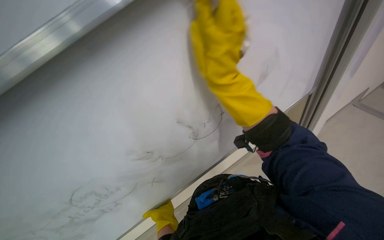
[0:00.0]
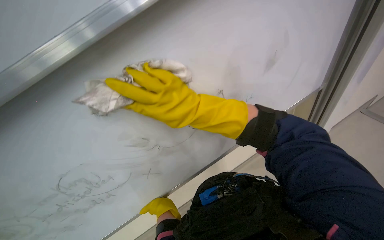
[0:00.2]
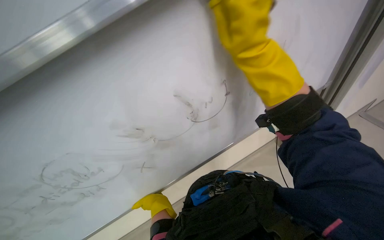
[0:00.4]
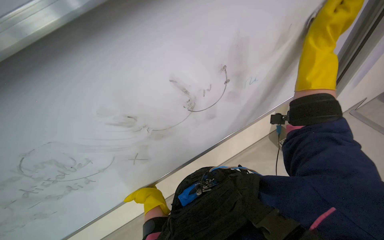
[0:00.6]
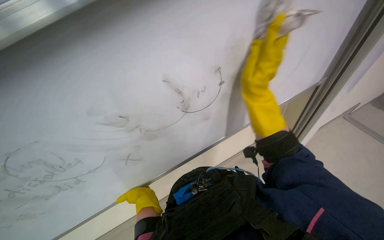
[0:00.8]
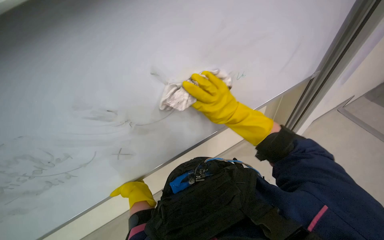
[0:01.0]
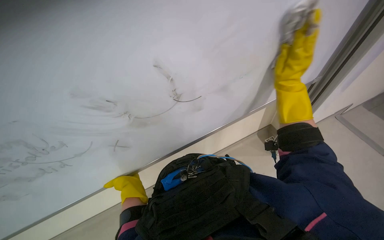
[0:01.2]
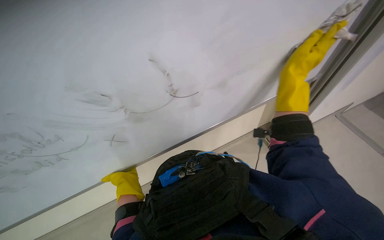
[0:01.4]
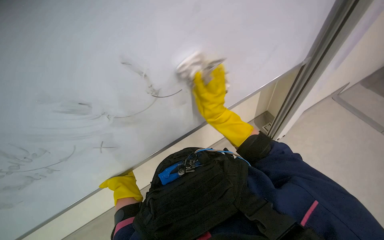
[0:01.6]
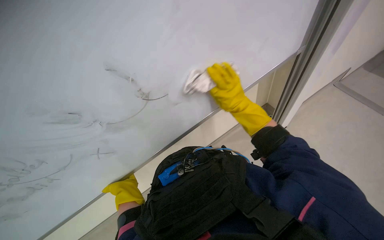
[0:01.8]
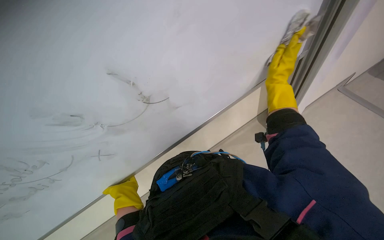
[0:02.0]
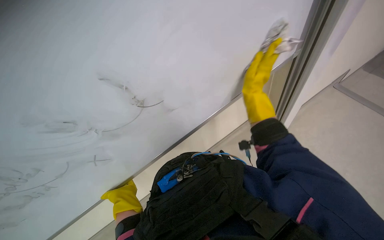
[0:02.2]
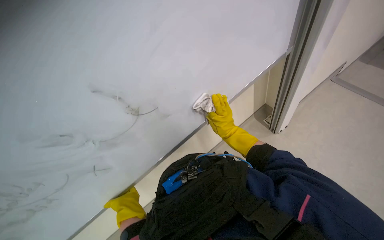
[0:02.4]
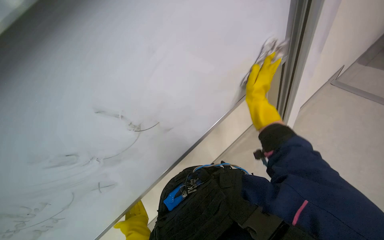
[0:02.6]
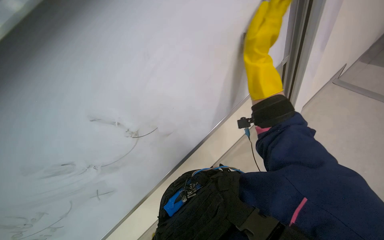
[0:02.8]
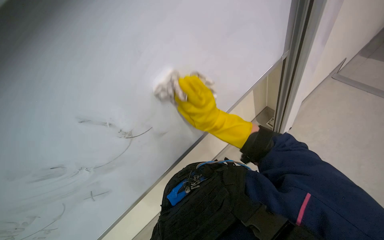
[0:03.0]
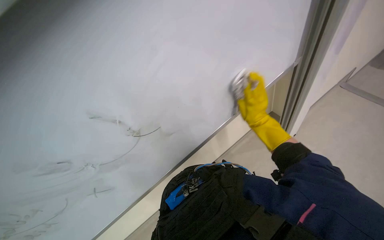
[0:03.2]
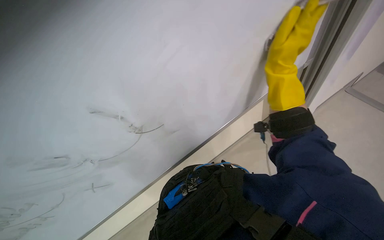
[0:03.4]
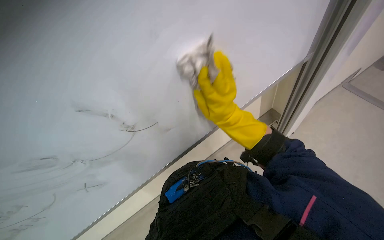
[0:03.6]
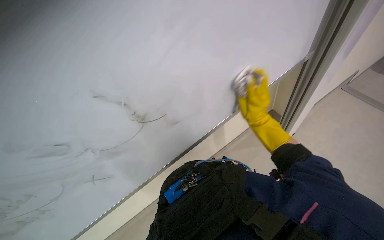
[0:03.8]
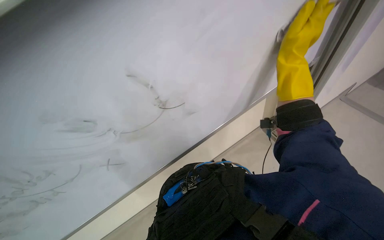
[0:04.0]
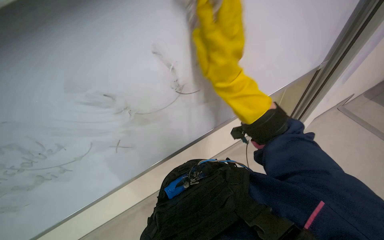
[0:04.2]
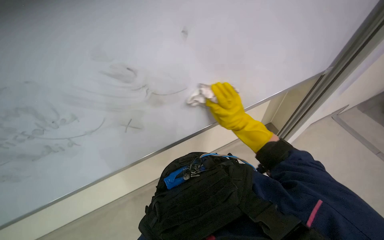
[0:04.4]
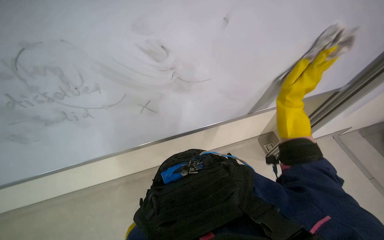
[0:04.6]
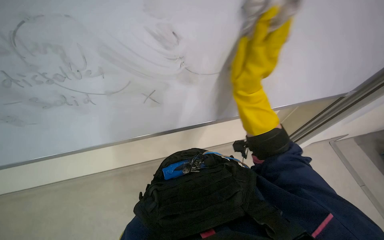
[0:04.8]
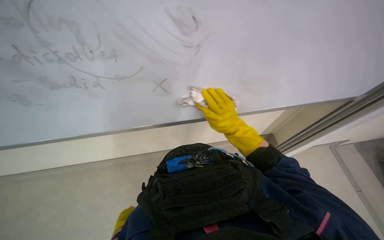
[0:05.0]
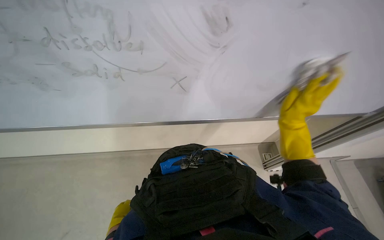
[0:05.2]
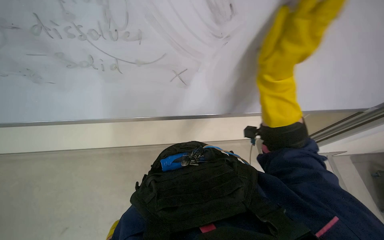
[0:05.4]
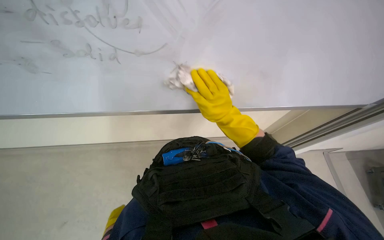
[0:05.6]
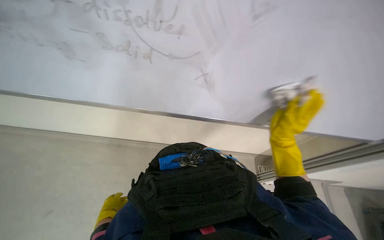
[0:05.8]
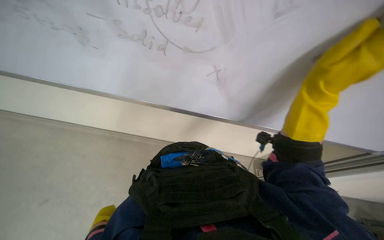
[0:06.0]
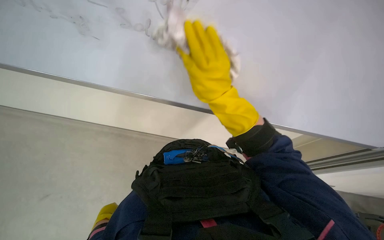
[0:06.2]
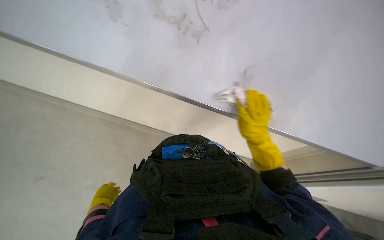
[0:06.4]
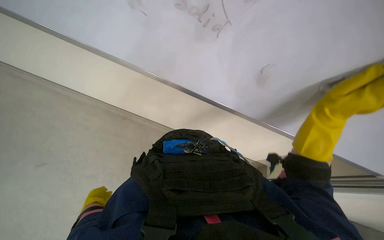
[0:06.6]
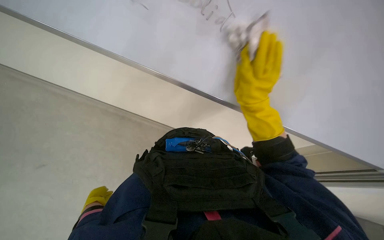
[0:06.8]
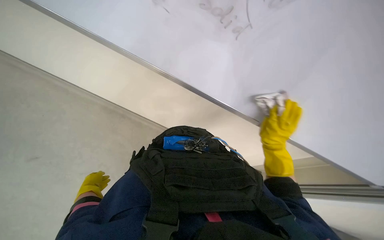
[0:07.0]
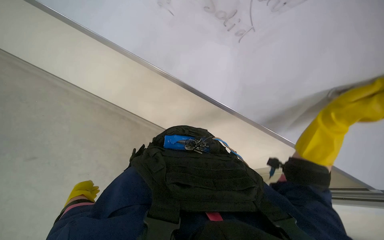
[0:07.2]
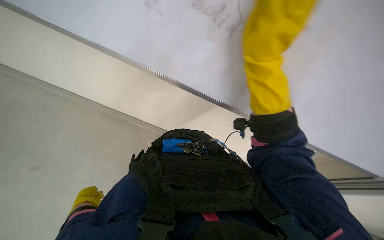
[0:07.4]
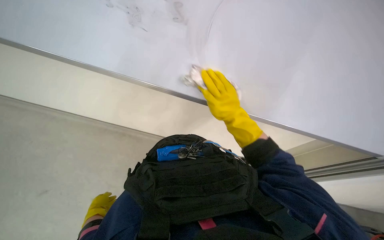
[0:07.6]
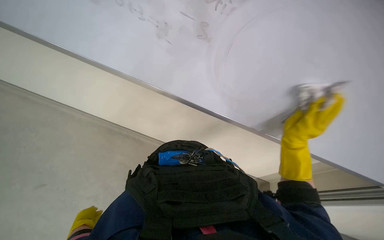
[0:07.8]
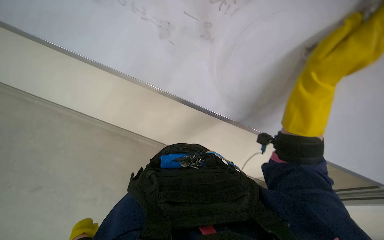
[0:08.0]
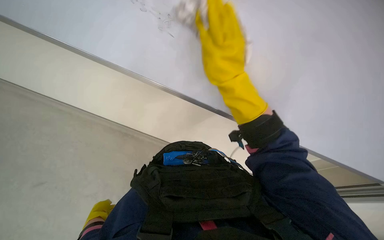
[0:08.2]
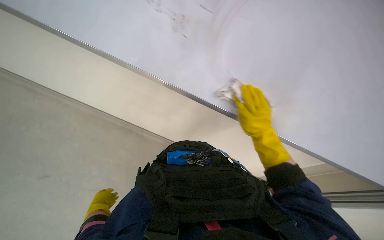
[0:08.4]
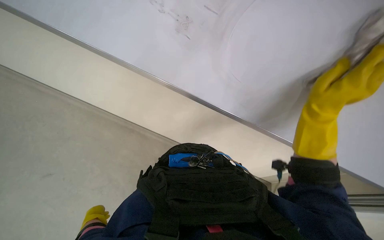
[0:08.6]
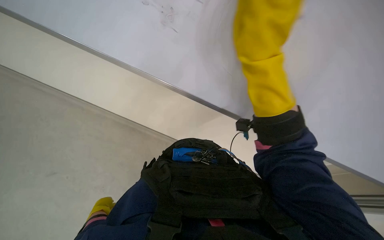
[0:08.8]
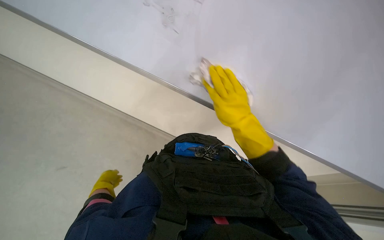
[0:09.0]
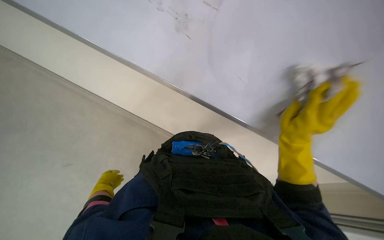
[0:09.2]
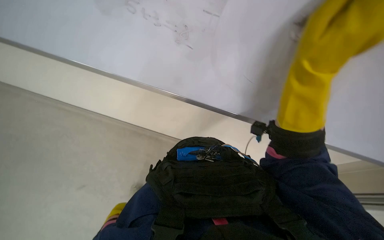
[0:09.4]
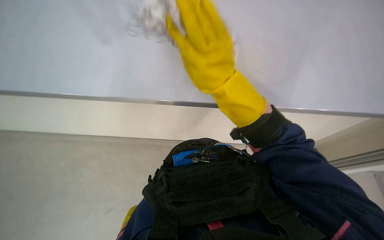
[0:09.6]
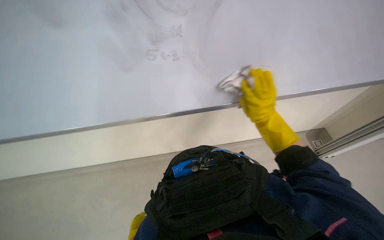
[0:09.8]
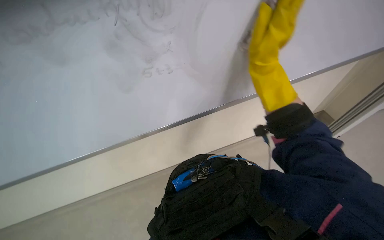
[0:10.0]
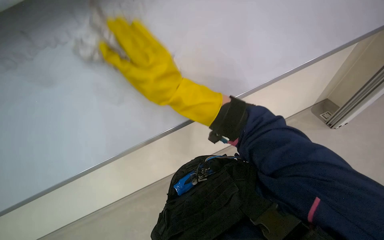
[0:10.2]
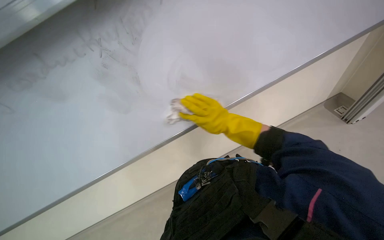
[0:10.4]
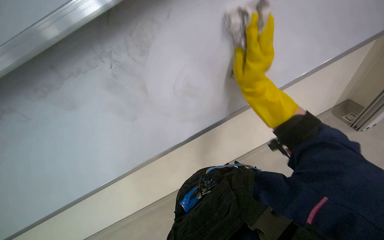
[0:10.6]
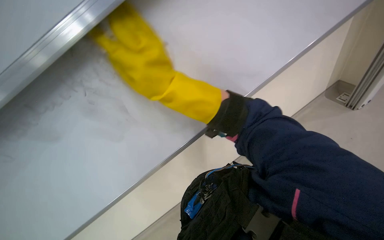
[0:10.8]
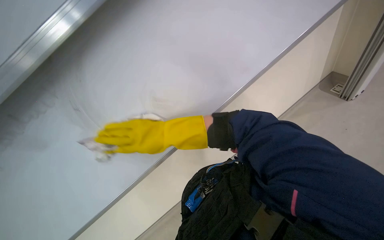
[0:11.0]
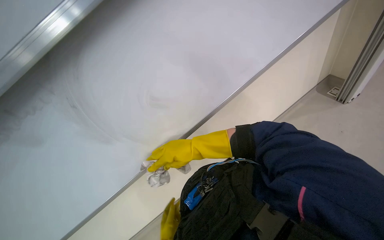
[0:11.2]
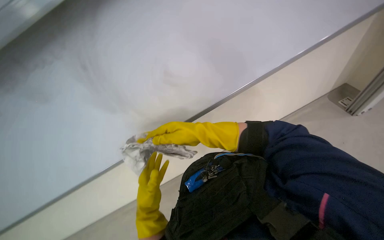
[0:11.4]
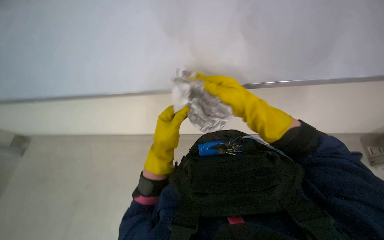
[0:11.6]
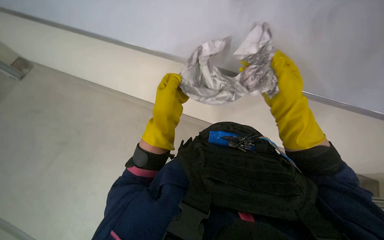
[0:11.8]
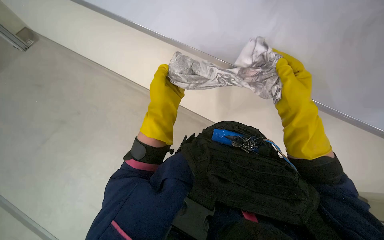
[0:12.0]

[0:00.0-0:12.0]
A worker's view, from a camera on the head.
Job: wiping surfaces.
The whole recording: Wiping a large whiteboard. The worker wipes a large whiteboard with a cloth.
0:01.6 to 0:03.0: The right hand goes approximately 10 cm to the left.
0:03.0 to 0:04.4: The right hand goes left and right, about 20 cm each way, reversing 3 times.
0:04.4 to 0:06.0: Everything in view rotates roughly 35 degrees clockwise. The right hand moves nearer and farther over approximately 20 cm, changing direction 2 times.
0:07.6 to 0:09.0: The right hand moves left and right over about 20 cm, changing direction 3 times.
0:09.0 to 0:10.4: The scene turns some 40 degrees counterclockwise in the picture. The right hand swings up and down the picture, about 25 cm each way, with 2 reversals.
0:10.4 to 0:12.0: The view tilts roughly 20 degrees downward. The scene turns about 50 degrees clockwise in the picture.

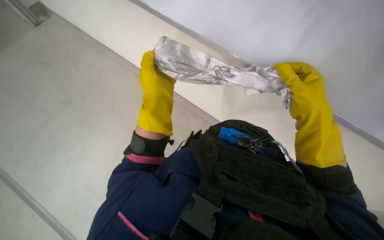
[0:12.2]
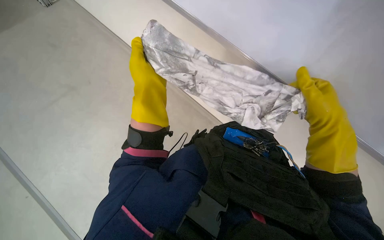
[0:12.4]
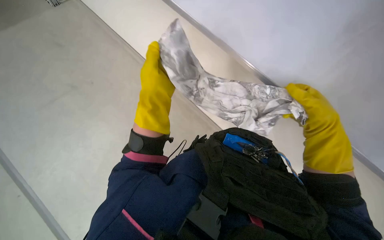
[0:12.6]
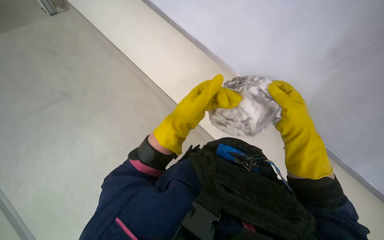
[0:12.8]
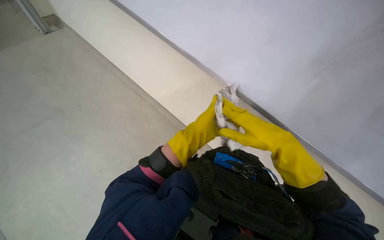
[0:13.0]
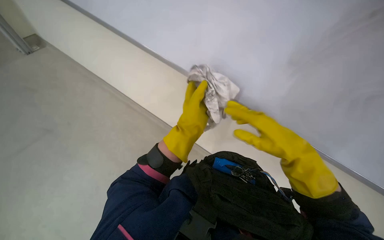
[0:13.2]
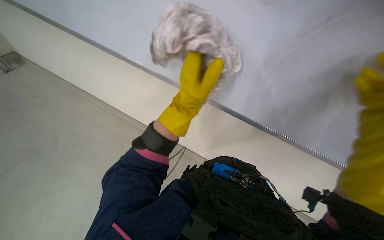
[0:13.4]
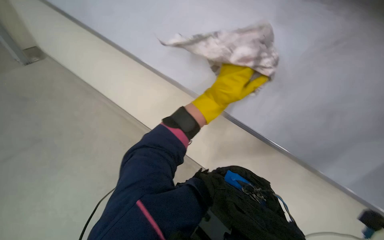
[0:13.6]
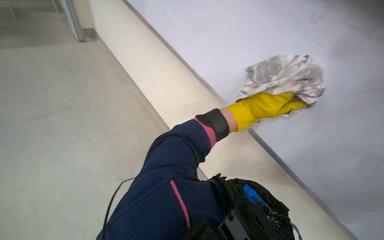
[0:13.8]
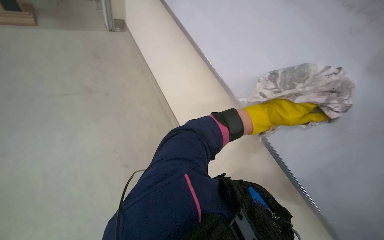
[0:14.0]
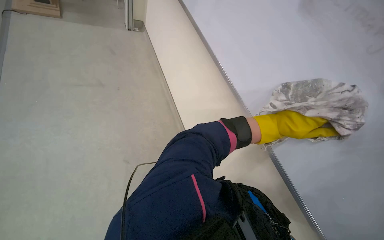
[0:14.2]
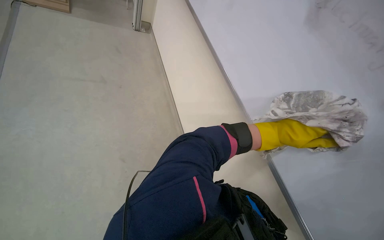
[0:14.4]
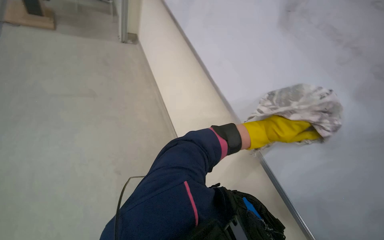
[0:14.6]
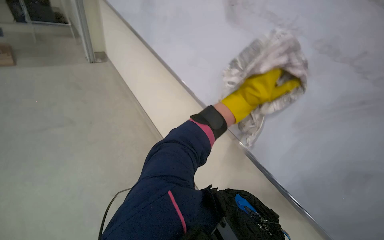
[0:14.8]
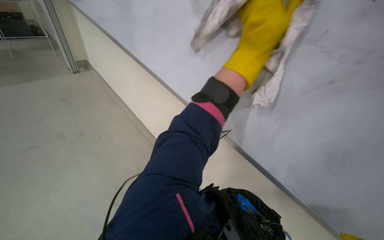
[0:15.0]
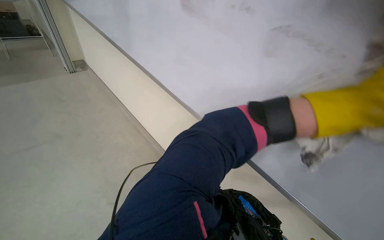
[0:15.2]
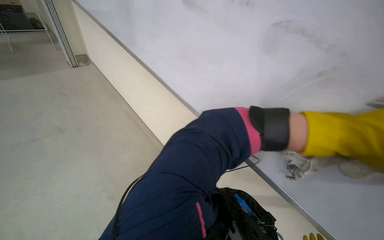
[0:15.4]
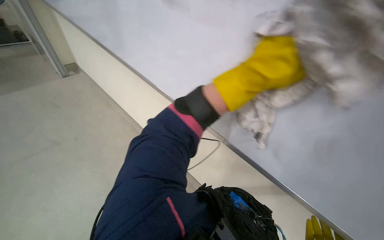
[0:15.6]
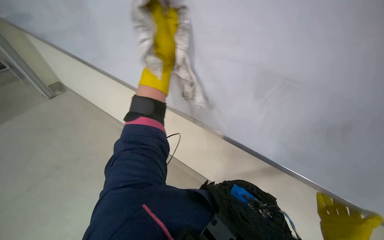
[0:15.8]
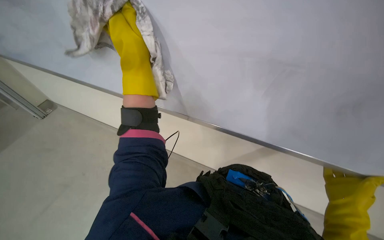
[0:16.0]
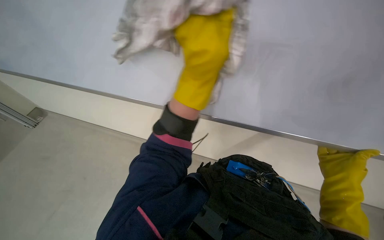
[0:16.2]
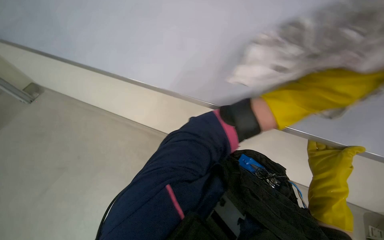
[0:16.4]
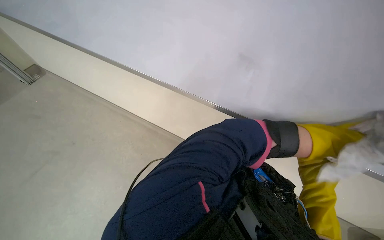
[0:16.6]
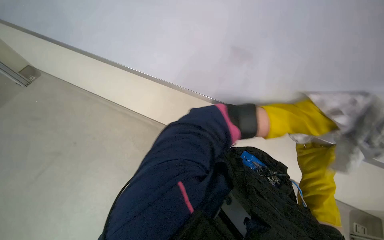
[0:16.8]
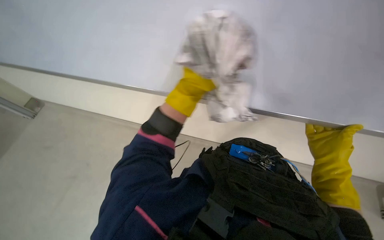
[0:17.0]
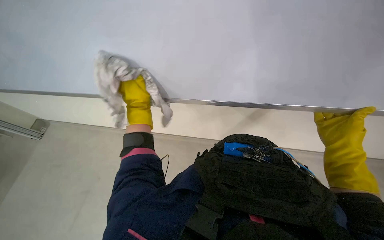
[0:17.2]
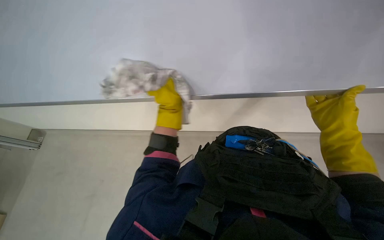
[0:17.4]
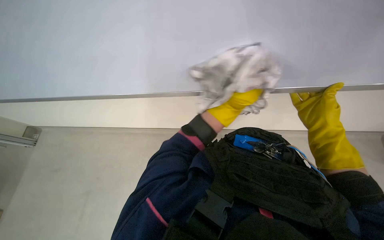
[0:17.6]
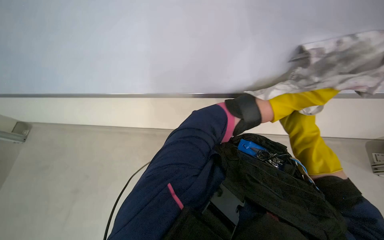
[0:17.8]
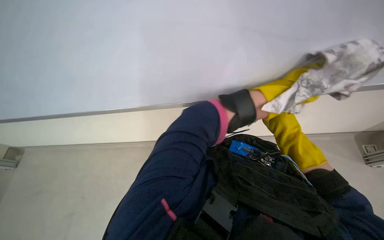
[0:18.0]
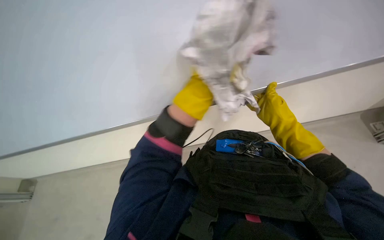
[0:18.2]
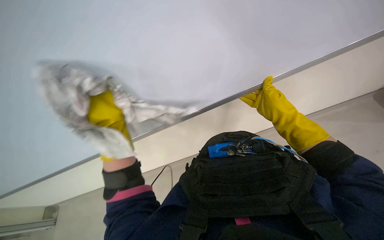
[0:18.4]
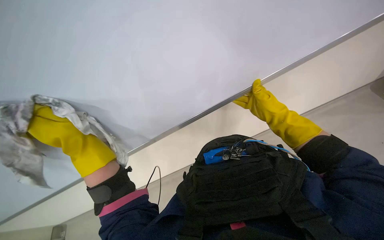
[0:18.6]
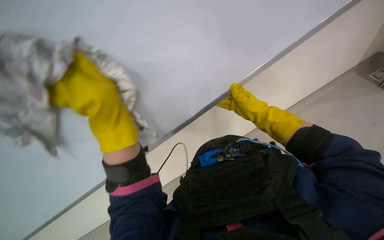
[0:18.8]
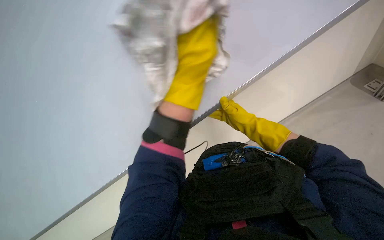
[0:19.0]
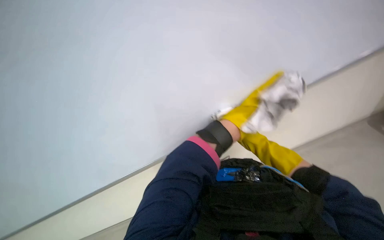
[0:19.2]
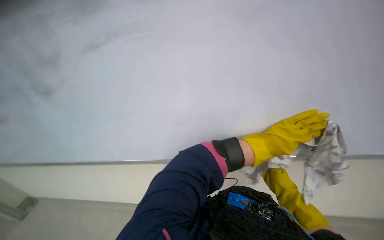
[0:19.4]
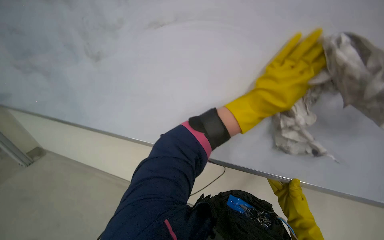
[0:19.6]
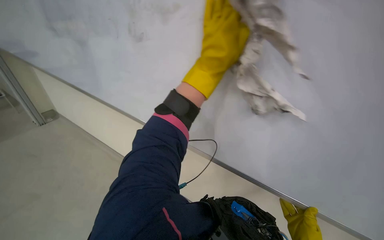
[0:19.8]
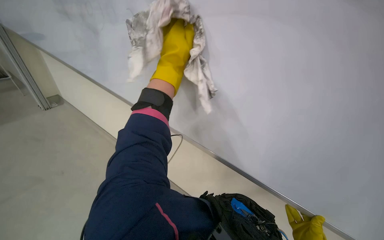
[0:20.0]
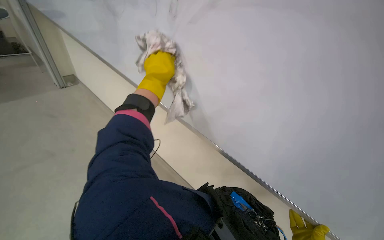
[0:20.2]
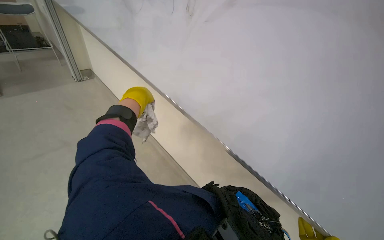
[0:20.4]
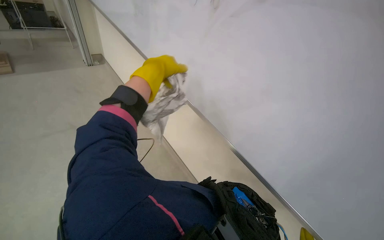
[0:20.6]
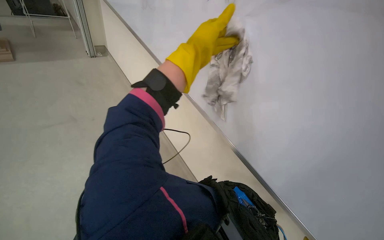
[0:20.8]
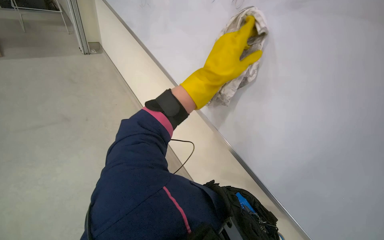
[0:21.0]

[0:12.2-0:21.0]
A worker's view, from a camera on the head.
Job: wiping surfaces.
The whole recording: Wiping a large whiteboard. The worker wipes a large whiteboard with a cloth.
0:12.2 to 0:13.6: The camera pitches upward, by some 20 degrees. The left hand moves to the right and farther from the camera, about 10 cm.
0:15.2 to 0:16.6: The view tilts roughly 15 degrees downward. The left hand swings left and right, approximately 60 cm each way, with 2 reversals.
0:16.6 to 0:18.0: The scene turns some 30 degrees counterclockwise in the picture.
0:18.0 to 0:19.6: The view tips upward by roughly 25 degrees.
0:19.6 to 0:21.0: The head rotates approximately 20 degrees to the left. The wearer looks some 20 degrees further downward. The left hand travels up the picture by approximately 10 cm, and goes to the left and returns, about 35 cm each way.
